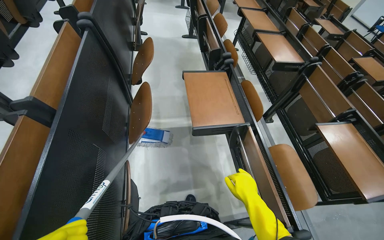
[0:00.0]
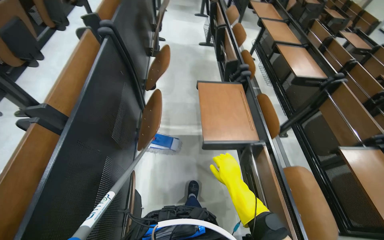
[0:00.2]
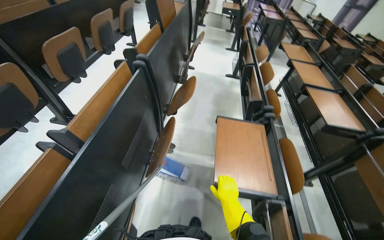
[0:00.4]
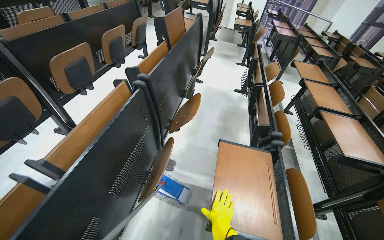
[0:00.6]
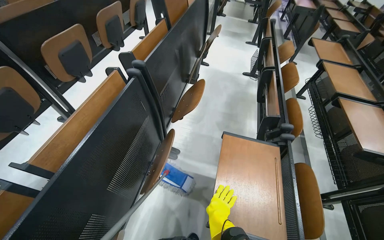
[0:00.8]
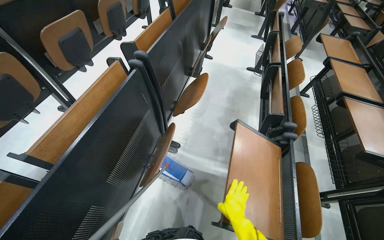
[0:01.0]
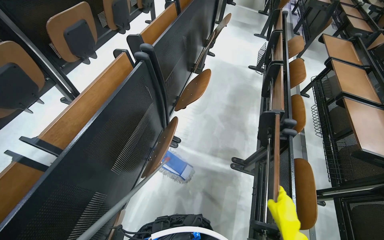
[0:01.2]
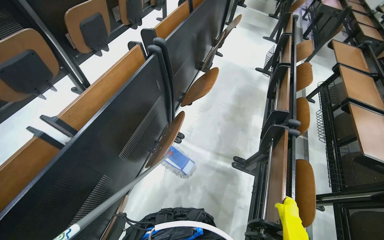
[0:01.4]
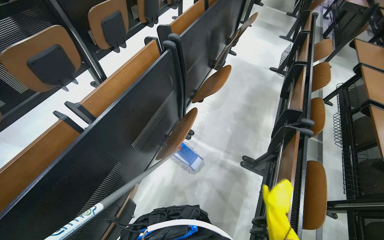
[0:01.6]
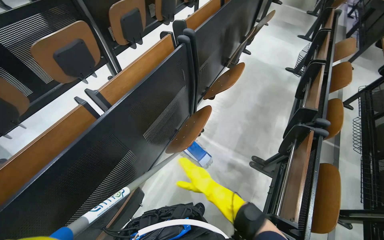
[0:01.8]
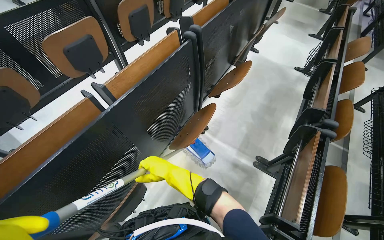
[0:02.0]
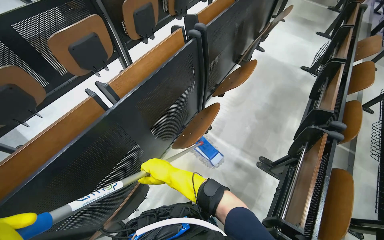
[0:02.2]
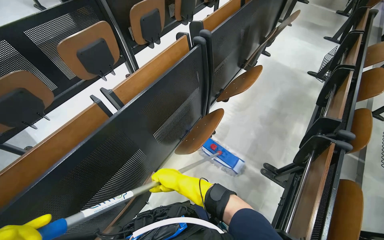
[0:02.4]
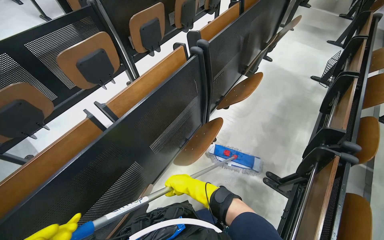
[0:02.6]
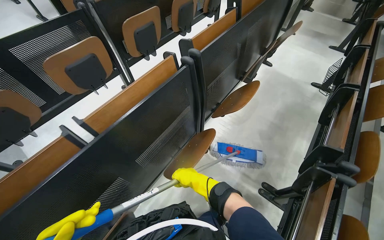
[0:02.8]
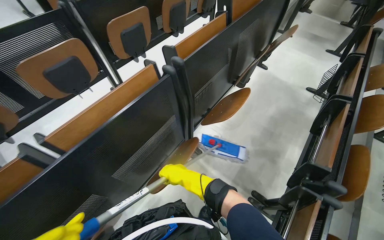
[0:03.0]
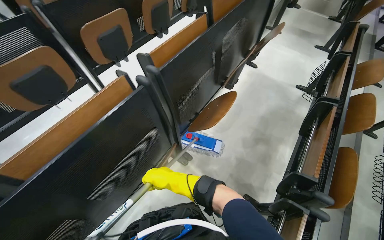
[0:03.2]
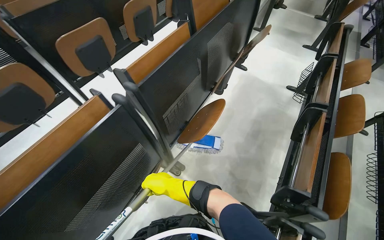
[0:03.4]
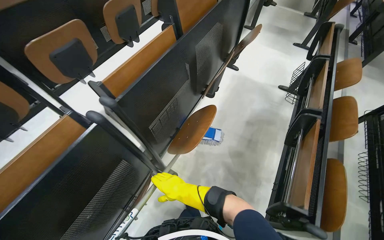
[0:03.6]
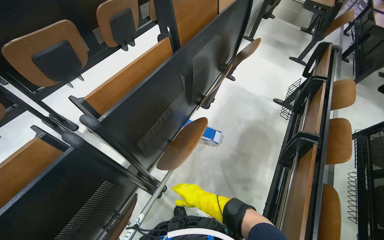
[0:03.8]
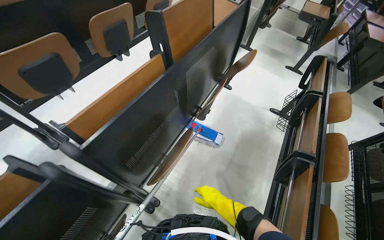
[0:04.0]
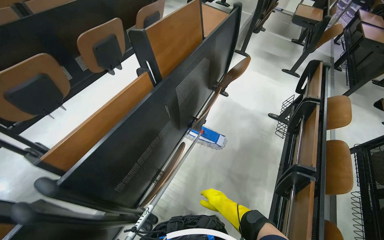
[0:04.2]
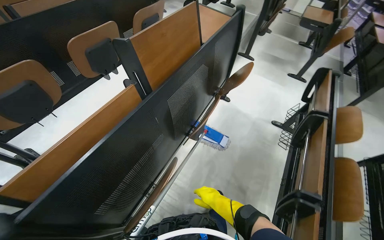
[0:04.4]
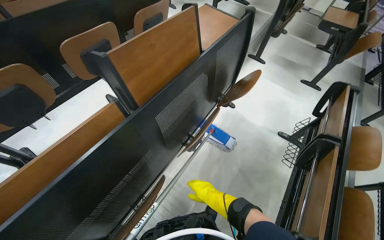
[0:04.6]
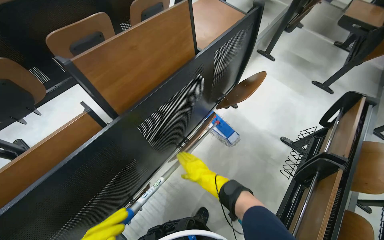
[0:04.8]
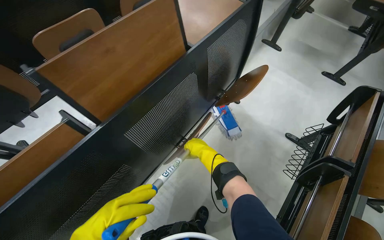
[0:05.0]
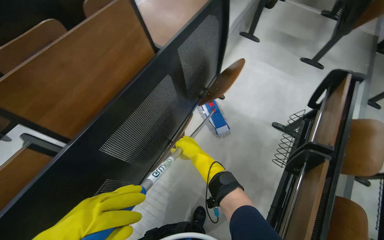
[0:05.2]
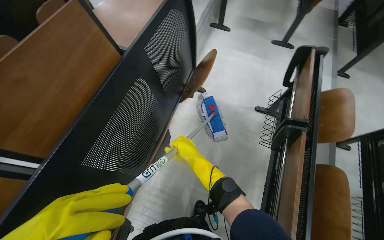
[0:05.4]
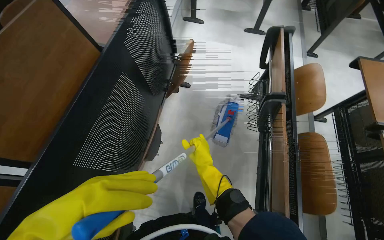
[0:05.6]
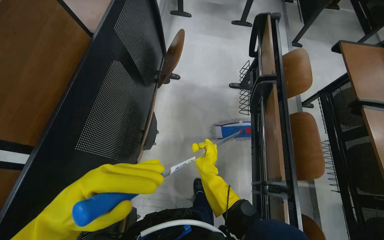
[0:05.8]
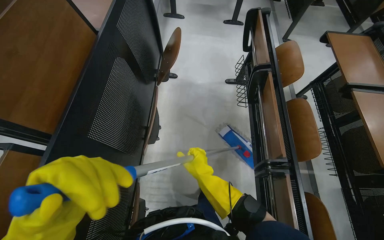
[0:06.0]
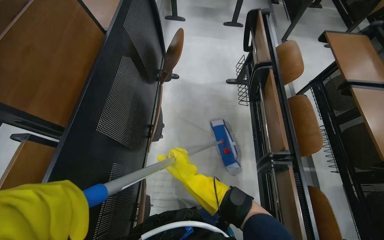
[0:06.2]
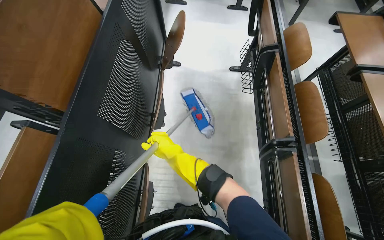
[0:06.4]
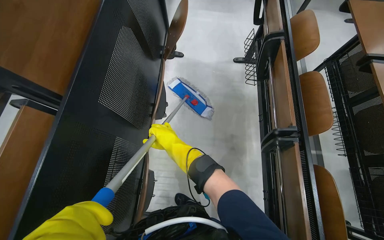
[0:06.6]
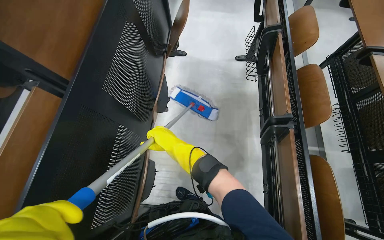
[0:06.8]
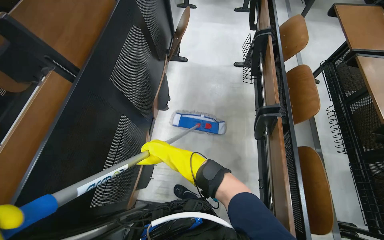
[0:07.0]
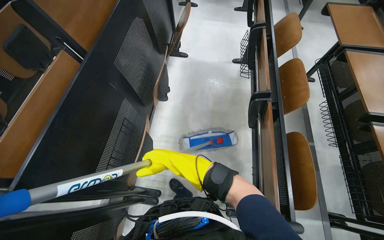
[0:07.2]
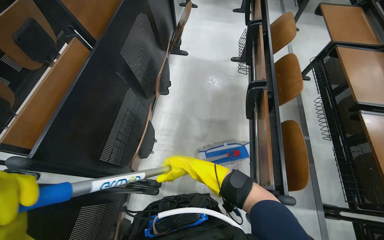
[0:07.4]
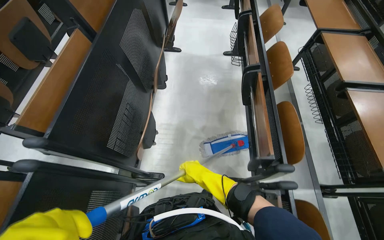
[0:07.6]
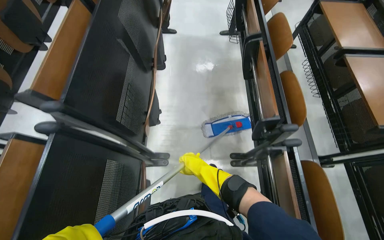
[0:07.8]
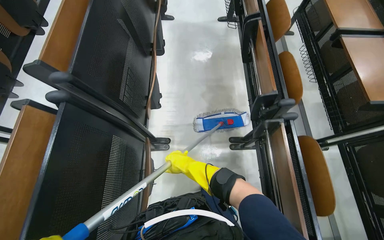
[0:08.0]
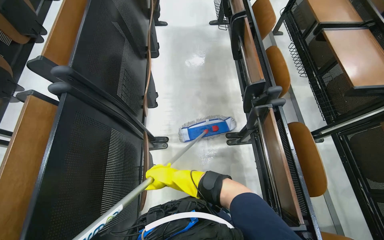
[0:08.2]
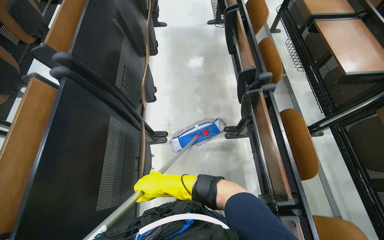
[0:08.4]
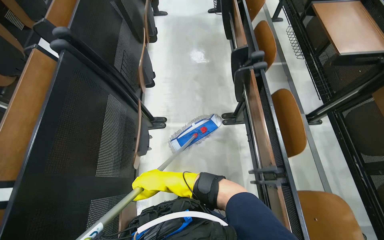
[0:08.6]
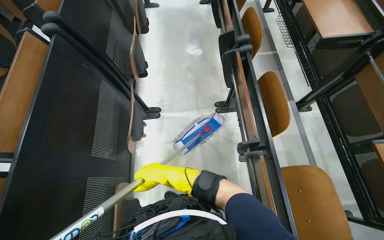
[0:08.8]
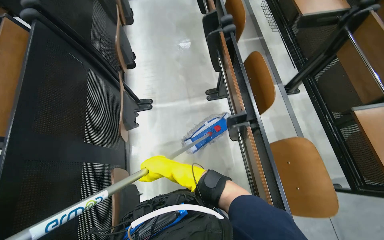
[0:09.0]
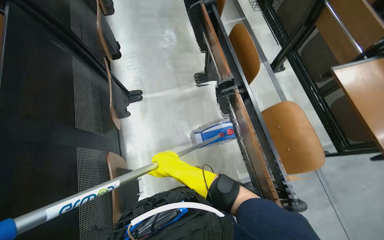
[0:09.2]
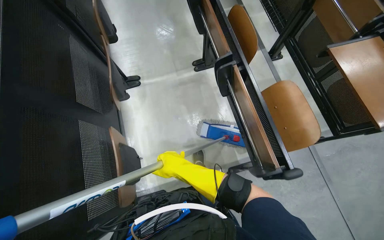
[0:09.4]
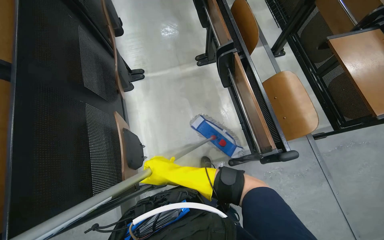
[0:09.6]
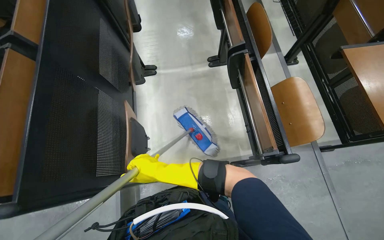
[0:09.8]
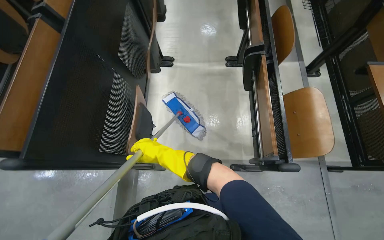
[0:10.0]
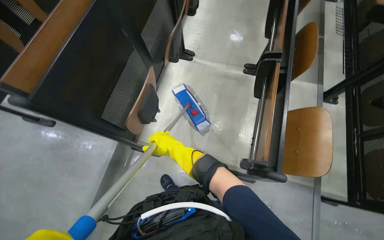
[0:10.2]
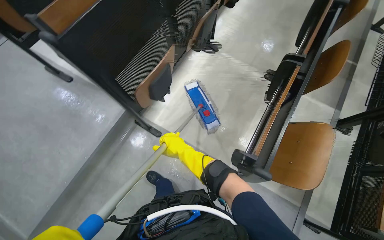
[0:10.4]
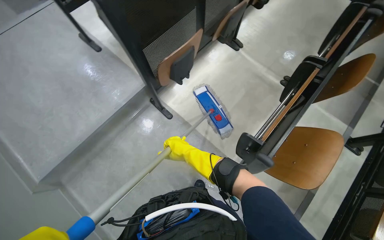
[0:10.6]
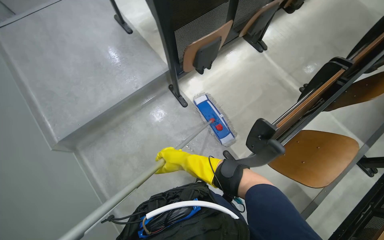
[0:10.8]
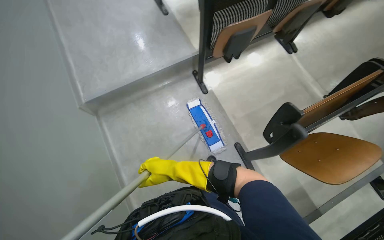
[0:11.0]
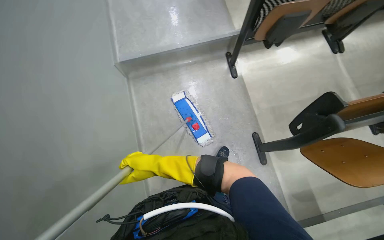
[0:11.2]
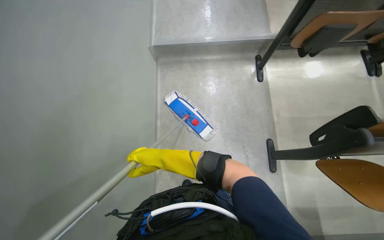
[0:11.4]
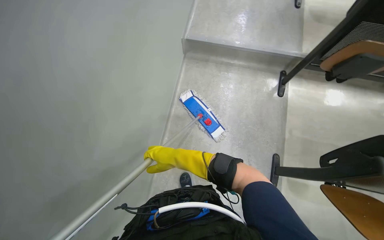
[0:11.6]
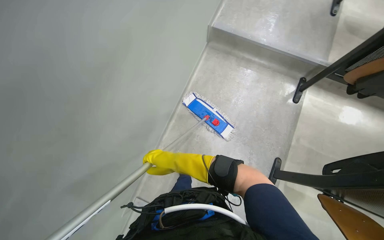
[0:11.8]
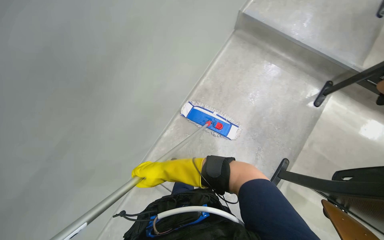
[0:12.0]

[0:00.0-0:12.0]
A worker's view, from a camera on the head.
Job: mopping floor.
The whole recording: Mopping lecture hall floor. The worker washes the mop, then mops the floor of the lecture hall, moving between rows of desks.
0:00.0 to 0:01.6: The head turns to the left by roughly 35 degrees. The right hand is displaced farther from the camera and to the right by approximately 40 cm.
0:01.6 to 0:03.0: The right hand goes roughly 35 cm up the picture.
0:03.0 to 0:04.4: The head travels roughly 70 cm.
0:04.4 to 0:06.0: Everything in view rotates roughly 25 degrees counterclockwise.
0:06.0 to 0:07.6: The head travels about 60 cm.
0:07.6 to 0:09.0: The camera is carried some 70 cm.
0:09.0 to 0:10.4: The head travels roughly 40 cm. Everything in view rotates some 40 degrees clockwise.
0:10.4 to 0:12.0: The camera travels some 60 cm. The head turns to the left by approximately 85 degrees. The view tilts some 15 degrees downward.

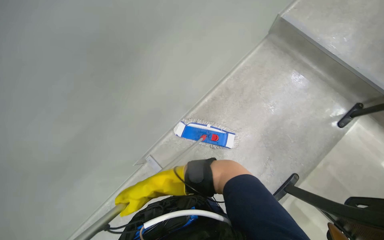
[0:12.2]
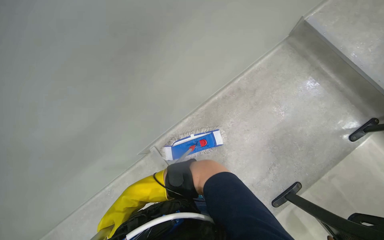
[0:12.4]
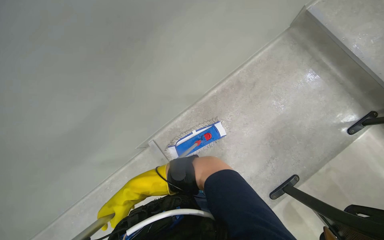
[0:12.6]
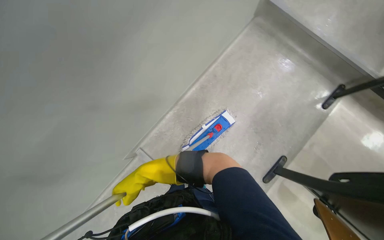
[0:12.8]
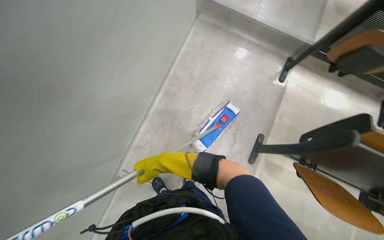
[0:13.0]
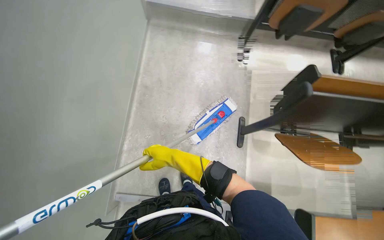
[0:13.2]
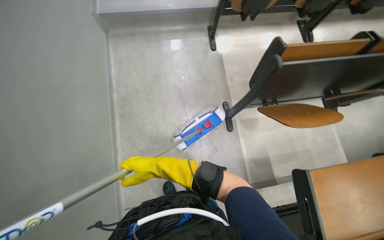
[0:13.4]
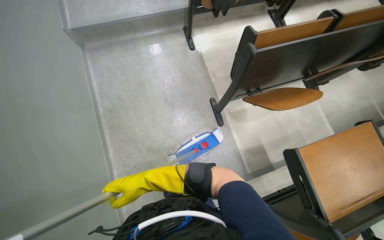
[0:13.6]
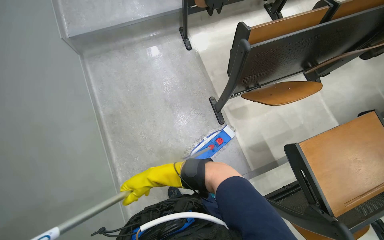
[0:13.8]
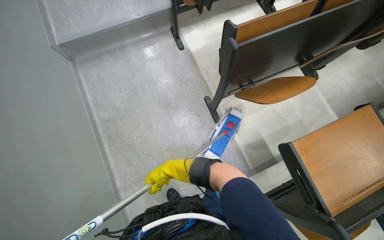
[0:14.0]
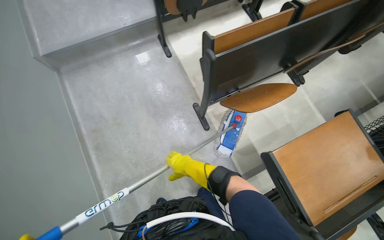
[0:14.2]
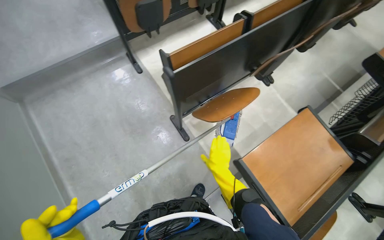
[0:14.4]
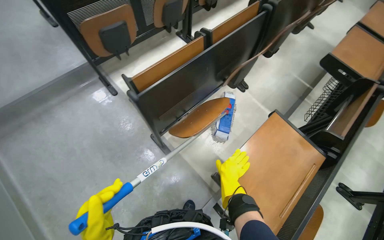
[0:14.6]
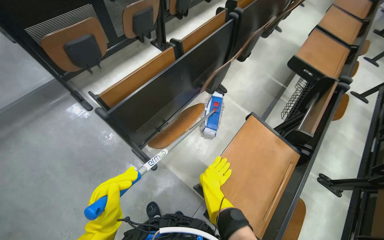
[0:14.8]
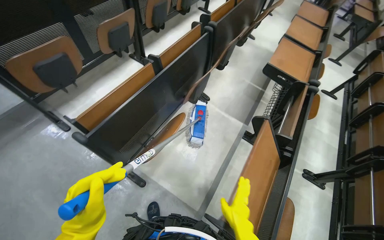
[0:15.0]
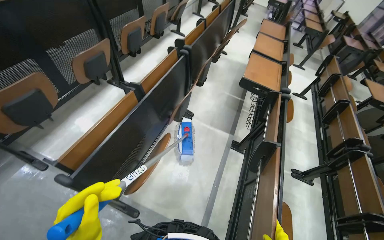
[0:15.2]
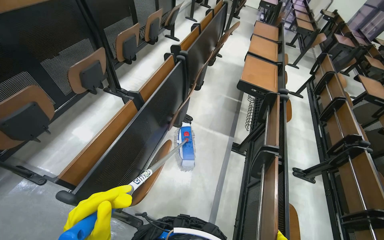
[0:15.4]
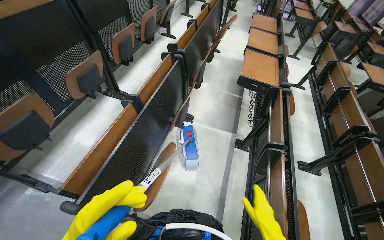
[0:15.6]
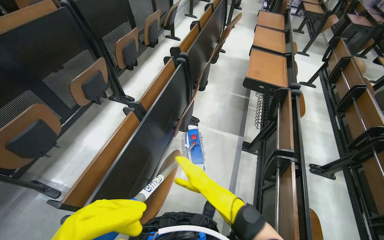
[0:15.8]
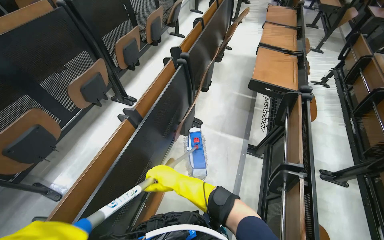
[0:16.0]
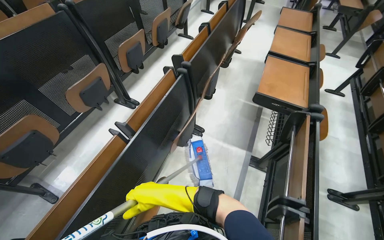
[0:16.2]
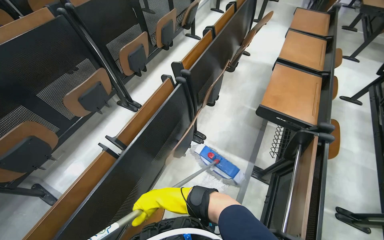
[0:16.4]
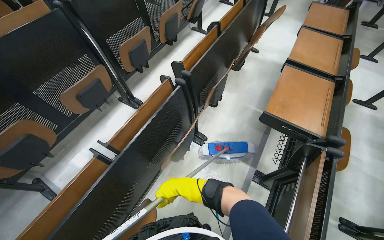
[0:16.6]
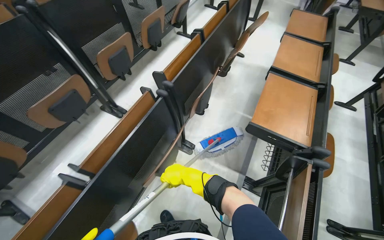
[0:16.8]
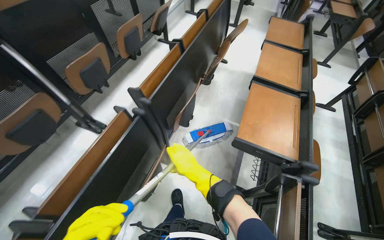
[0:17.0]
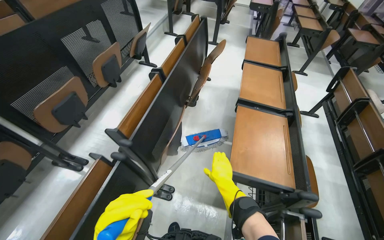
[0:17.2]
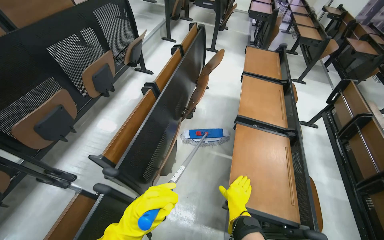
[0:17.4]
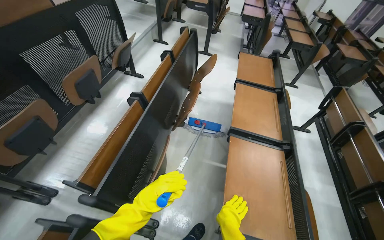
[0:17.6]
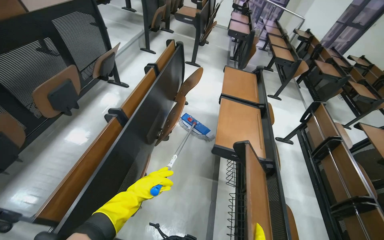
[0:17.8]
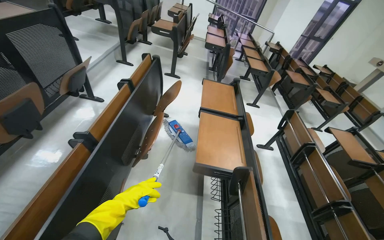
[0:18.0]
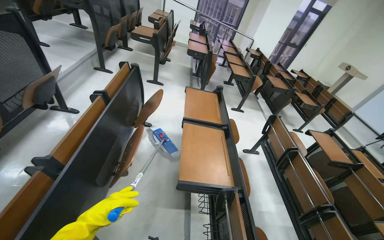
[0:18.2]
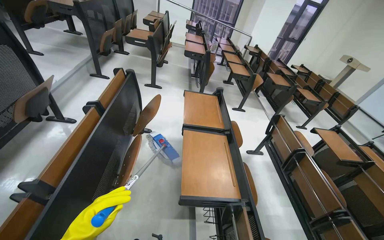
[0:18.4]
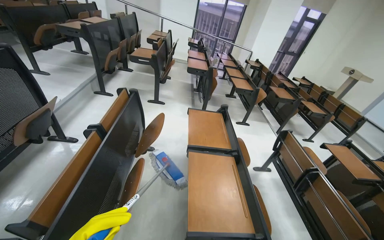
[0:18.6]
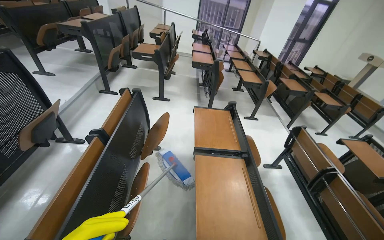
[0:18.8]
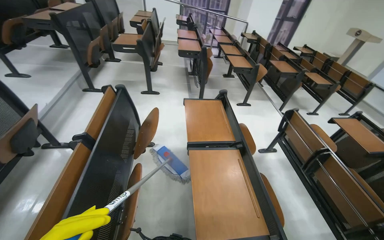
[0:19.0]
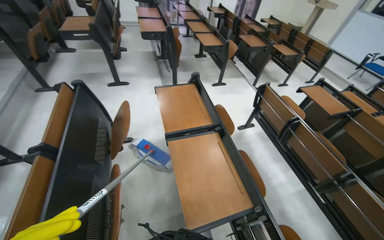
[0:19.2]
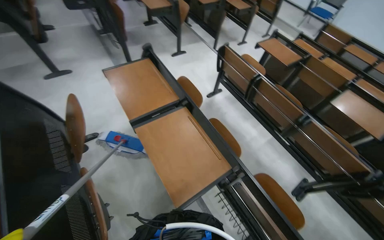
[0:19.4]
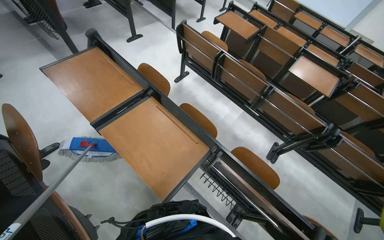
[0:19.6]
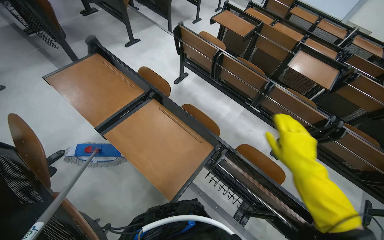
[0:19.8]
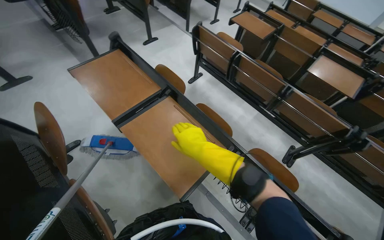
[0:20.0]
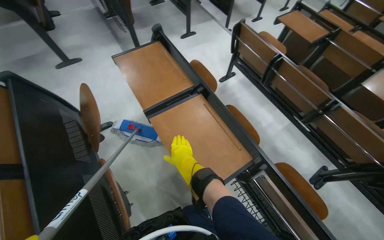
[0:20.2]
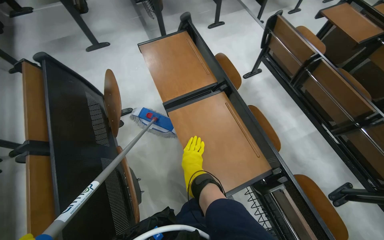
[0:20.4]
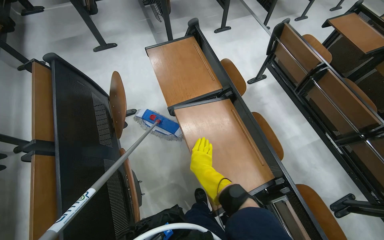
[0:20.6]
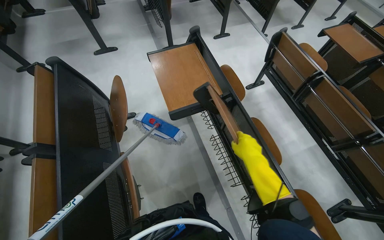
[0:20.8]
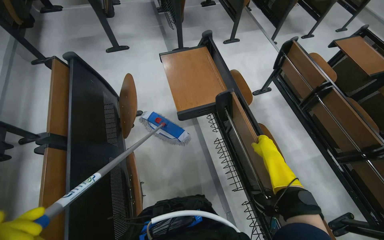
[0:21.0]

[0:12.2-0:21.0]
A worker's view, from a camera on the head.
Job: mopping floor.
The whole recording: Mopping lecture hall floor. The worker washes the mop, then mops the floor of the lecture hall, moving between rows of desks.
0:13.6 to 0:15.2: The head travels about 50 cm. The head turns to the right by some 50 degrees. The view tilts roughly 15 degrees upward.
0:15.2 to 0:16.6: The camera travels some 60 cm.
0:16.6 to 0:18.0: The wearer moves roughly 70 cm. The wearer looks some 30 degrees further to the right. The view tilts approximately 10 degrees upward.
0:18.0 to 0:19.6: The wearer moves some 50 cm. The wearer looks some 55 degrees further to the right. The wearer looks roughly 25 degrees further downward.
0:19.6 to 0:21.0: The wearer looks roughly 30 degrees further to the left.
